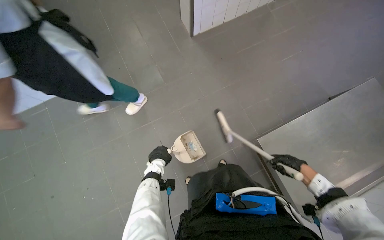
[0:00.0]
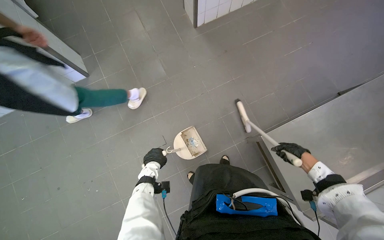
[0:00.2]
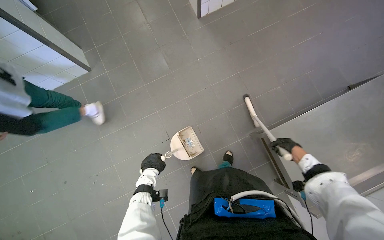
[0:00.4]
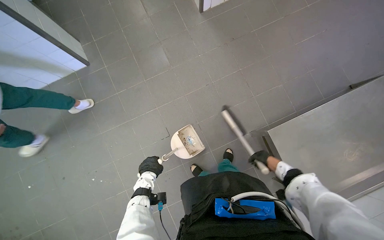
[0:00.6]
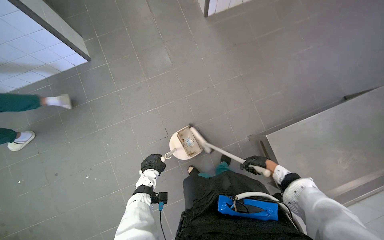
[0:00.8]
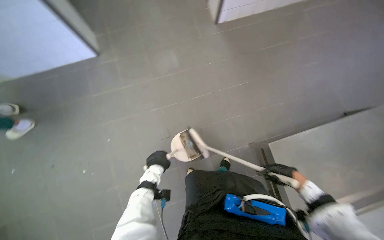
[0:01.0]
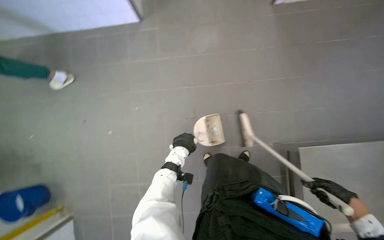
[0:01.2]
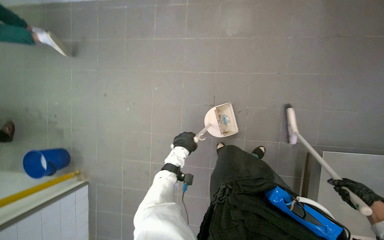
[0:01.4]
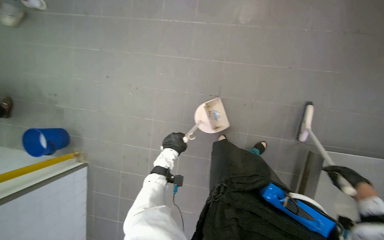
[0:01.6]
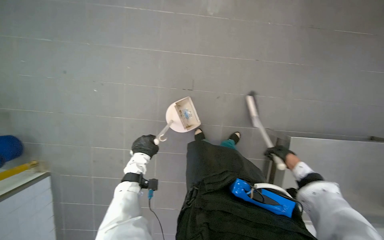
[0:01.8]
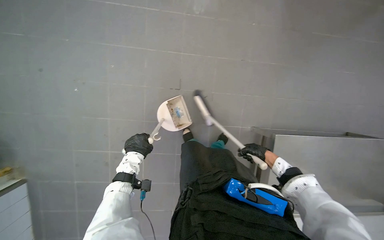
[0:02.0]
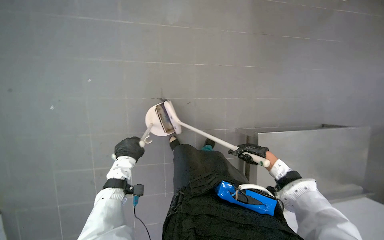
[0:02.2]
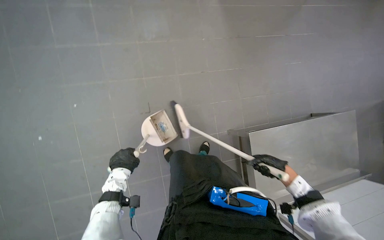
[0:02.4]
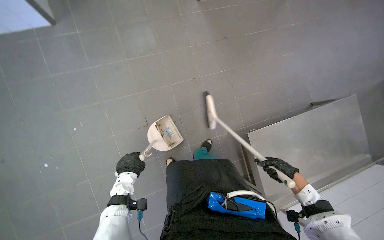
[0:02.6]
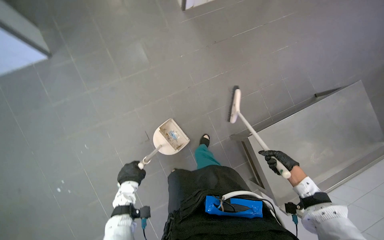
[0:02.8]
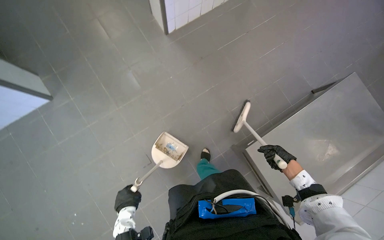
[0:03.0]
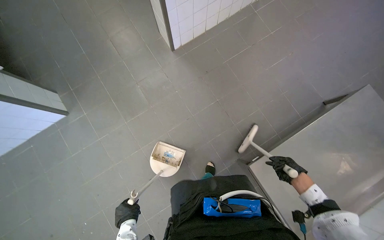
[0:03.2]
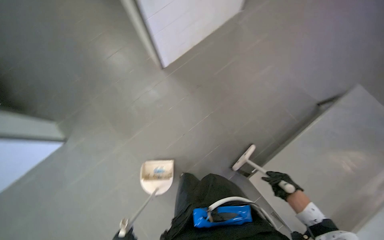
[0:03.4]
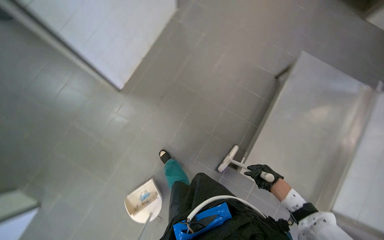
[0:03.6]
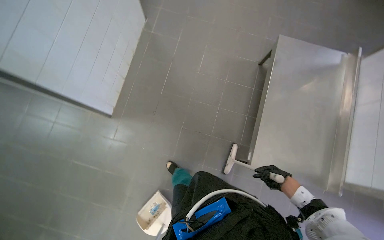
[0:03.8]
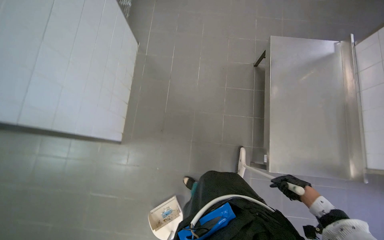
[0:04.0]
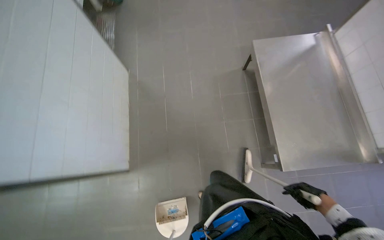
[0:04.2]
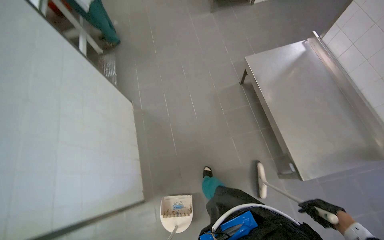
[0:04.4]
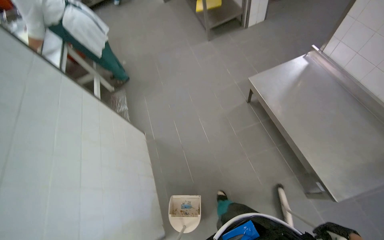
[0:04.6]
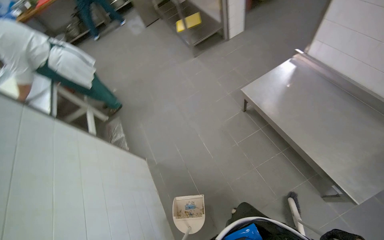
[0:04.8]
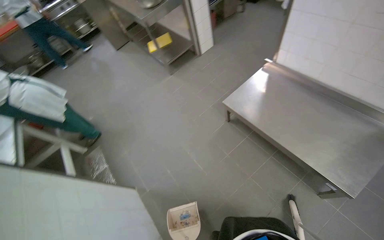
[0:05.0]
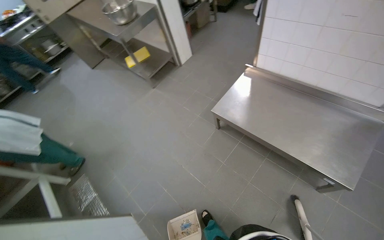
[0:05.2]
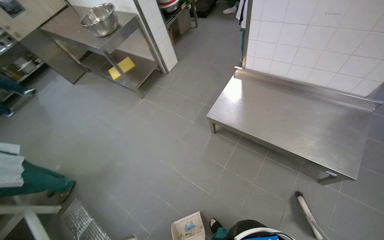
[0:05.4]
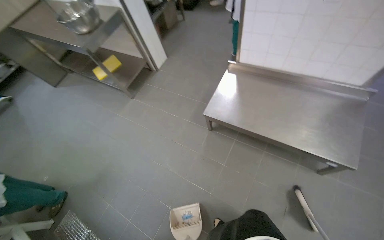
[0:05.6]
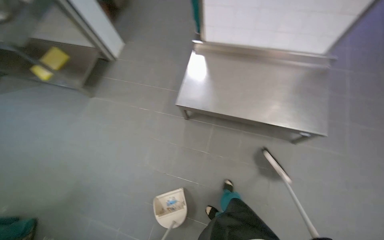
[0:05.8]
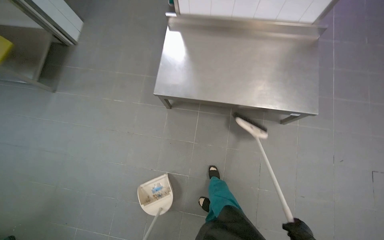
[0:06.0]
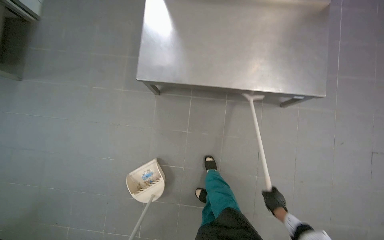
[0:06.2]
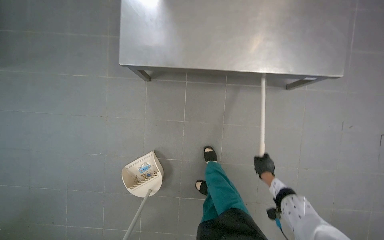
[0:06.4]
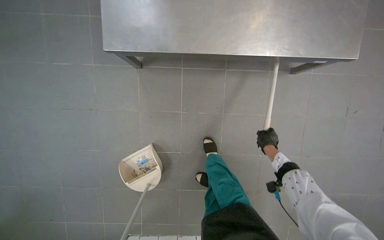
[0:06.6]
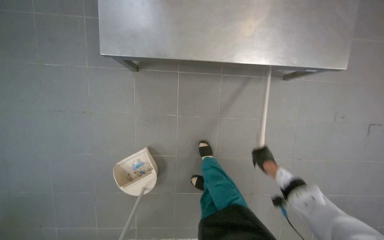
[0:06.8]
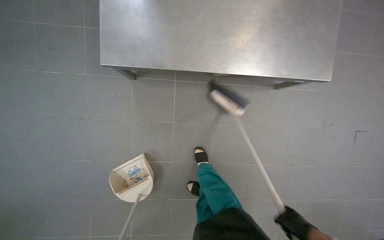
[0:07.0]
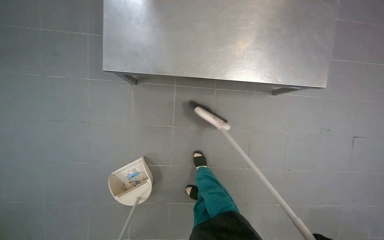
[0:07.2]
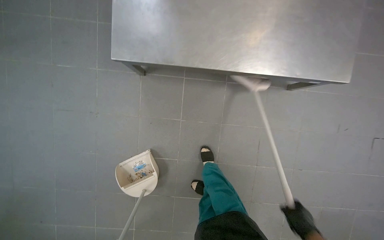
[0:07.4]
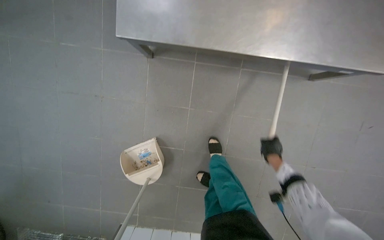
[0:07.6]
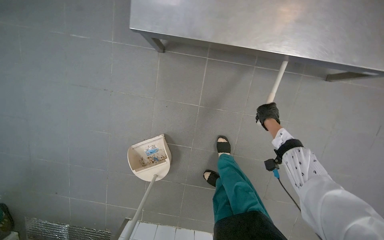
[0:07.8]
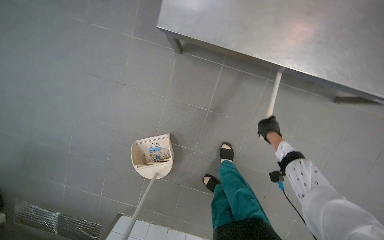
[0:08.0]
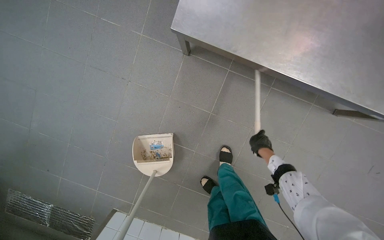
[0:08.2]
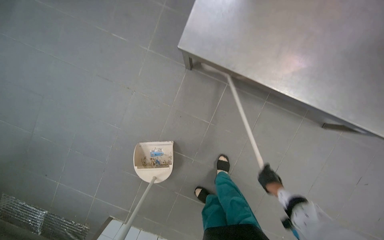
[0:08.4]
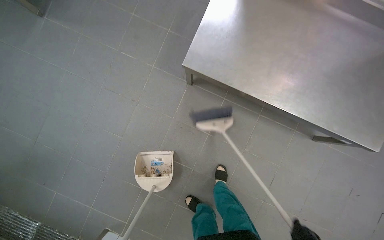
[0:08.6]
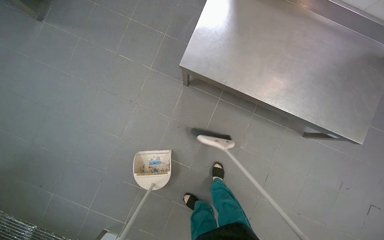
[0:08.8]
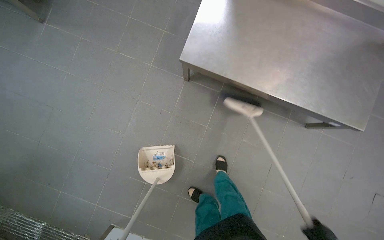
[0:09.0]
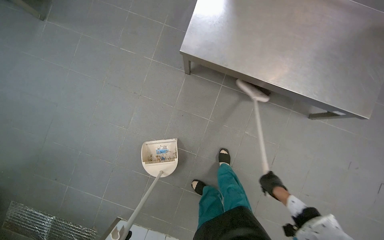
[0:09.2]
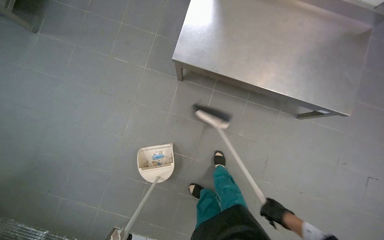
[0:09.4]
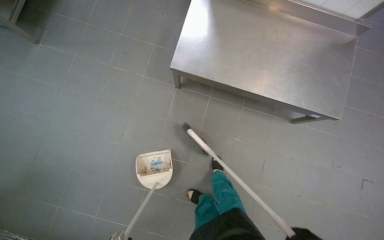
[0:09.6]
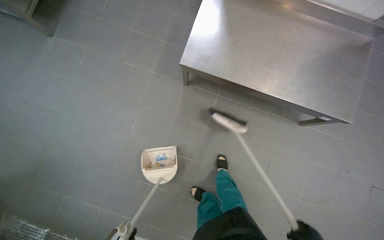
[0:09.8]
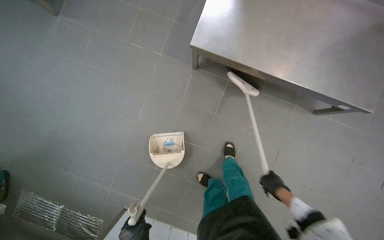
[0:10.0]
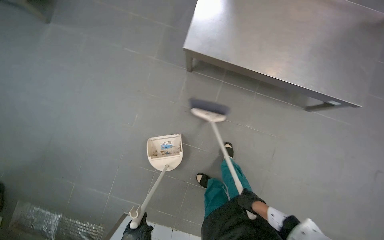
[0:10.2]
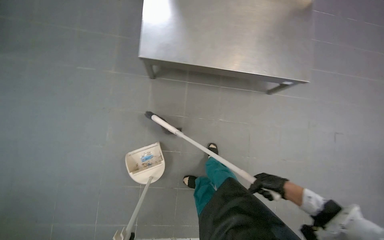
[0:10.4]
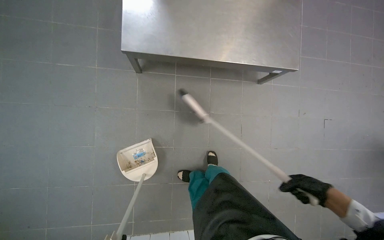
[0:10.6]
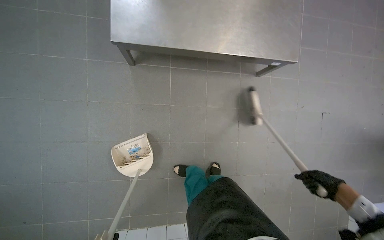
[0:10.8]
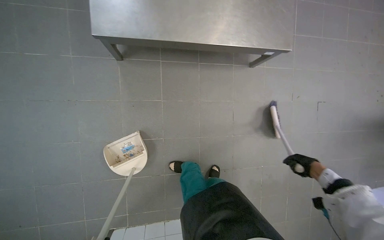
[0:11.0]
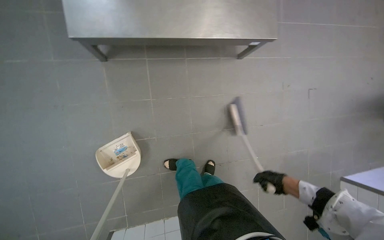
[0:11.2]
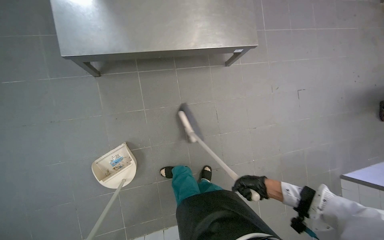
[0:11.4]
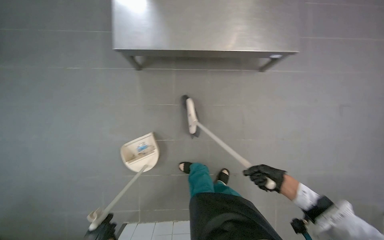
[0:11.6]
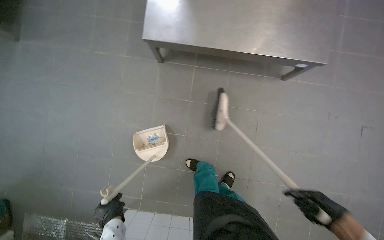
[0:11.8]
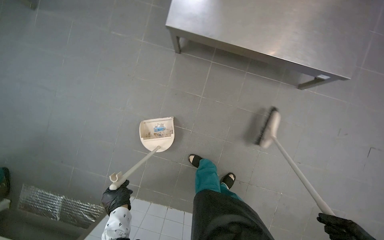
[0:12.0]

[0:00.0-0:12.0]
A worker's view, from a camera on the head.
Job: sweeping floor.
The whole recording: Sweeping kitchen floor. The worker sweeps the kitchen floor with a broom and dustpan, moving chairs to clean underneath them.
0.0 to 1.6 s: The head turns to the left by some 30 degrees. The view tilts roughly 20 degrees downward.
1.6 to 3.0 s: The head turns to the right by some 45 degrees.
3.0 to 4.4 s: The camera is carried some 50 cm. The view tilts some 15 degrees upward. The scene turns about 70 degrees counterclockwise in the picture.
4.4 to 6.0 s: The camera travels about 60 cm. The head rotates about 65 degrees to the right.
6.0 to 7.6 s: The wearer looks roughly 20 degrees further downward.

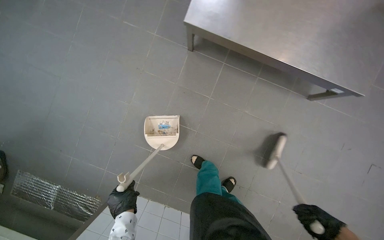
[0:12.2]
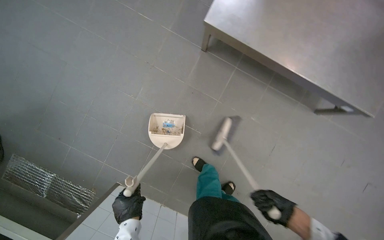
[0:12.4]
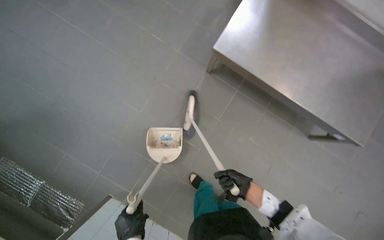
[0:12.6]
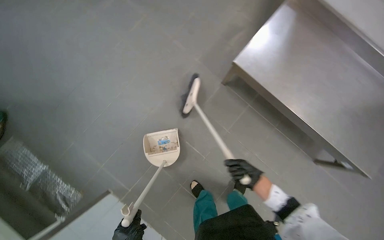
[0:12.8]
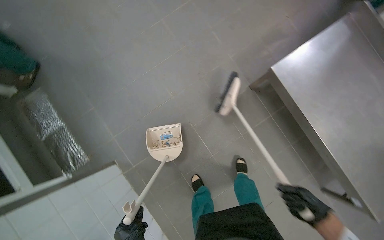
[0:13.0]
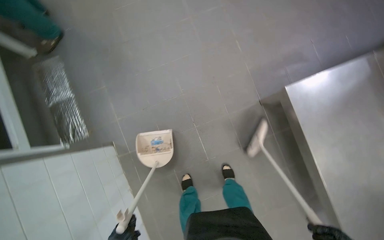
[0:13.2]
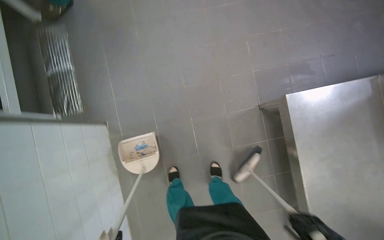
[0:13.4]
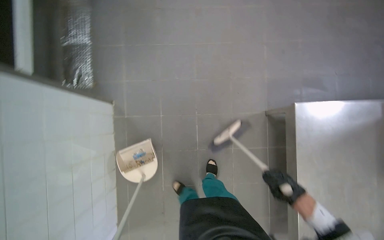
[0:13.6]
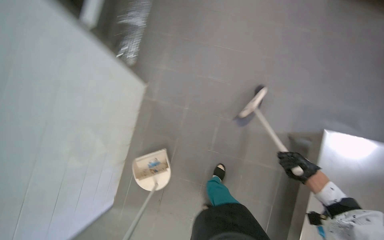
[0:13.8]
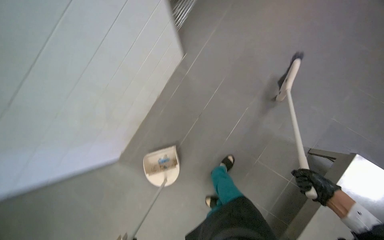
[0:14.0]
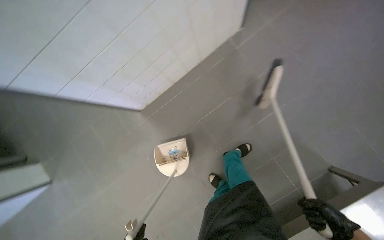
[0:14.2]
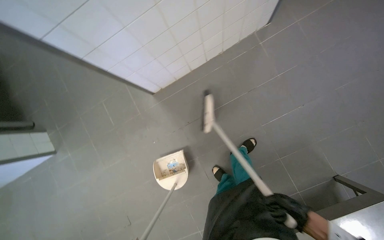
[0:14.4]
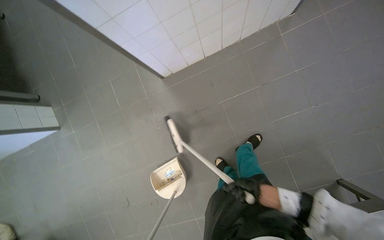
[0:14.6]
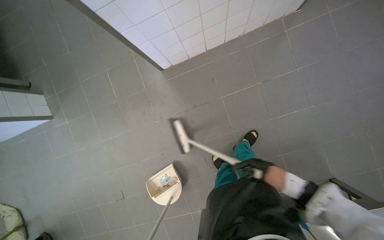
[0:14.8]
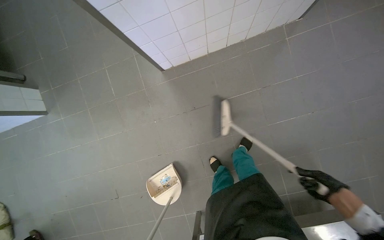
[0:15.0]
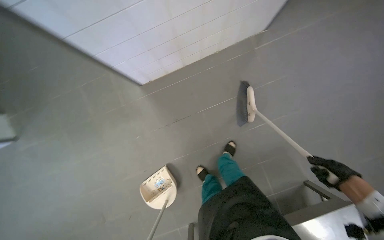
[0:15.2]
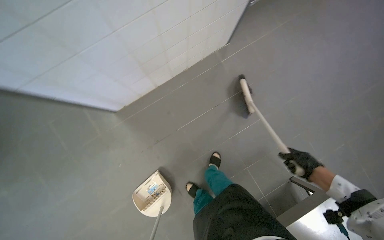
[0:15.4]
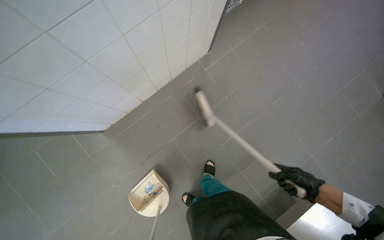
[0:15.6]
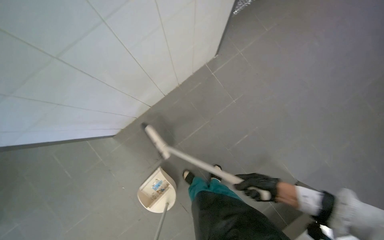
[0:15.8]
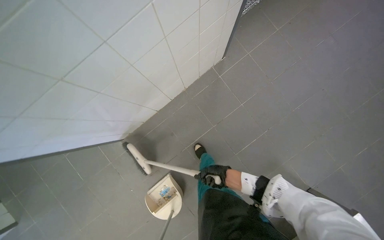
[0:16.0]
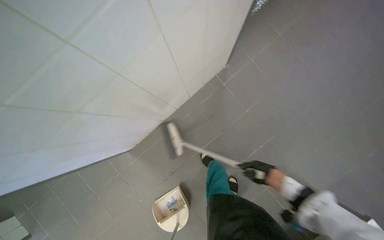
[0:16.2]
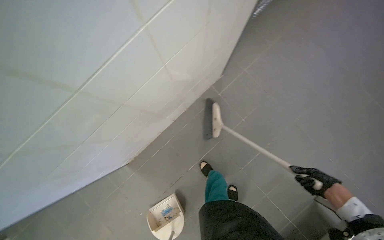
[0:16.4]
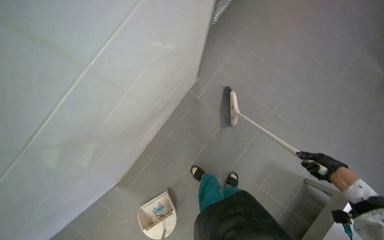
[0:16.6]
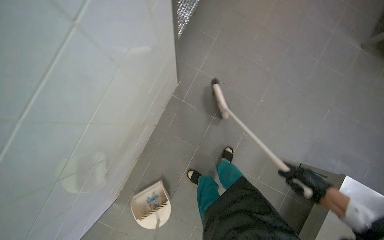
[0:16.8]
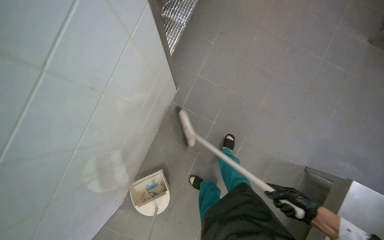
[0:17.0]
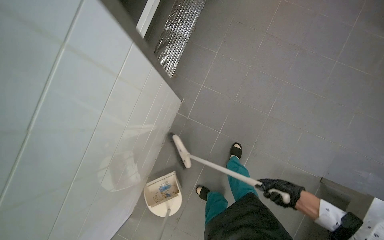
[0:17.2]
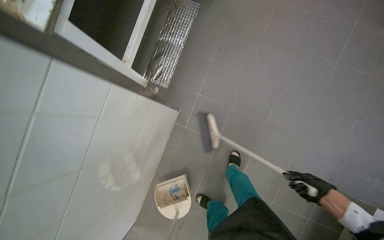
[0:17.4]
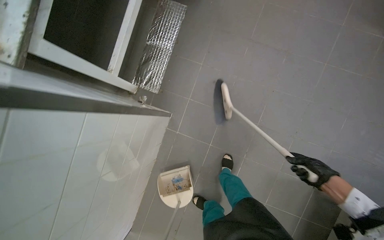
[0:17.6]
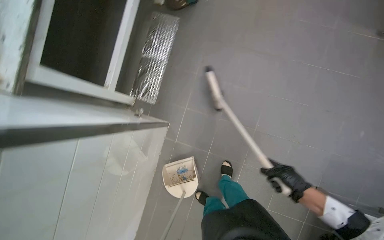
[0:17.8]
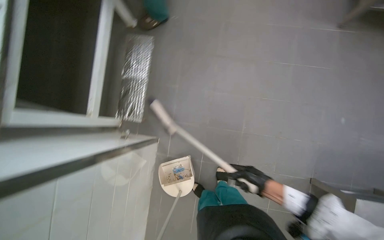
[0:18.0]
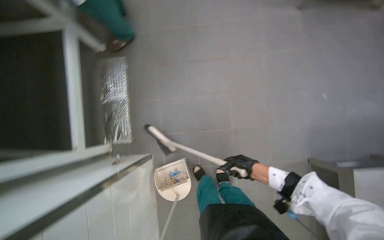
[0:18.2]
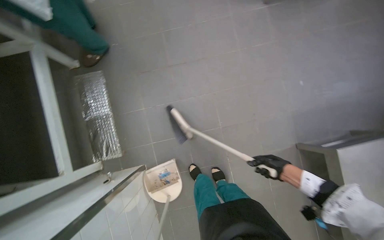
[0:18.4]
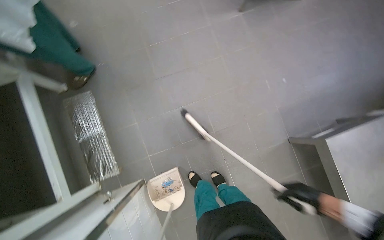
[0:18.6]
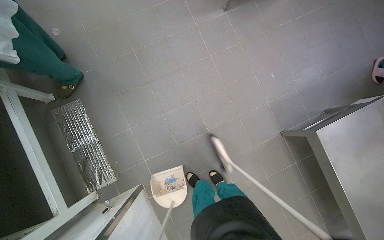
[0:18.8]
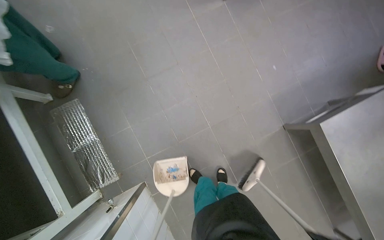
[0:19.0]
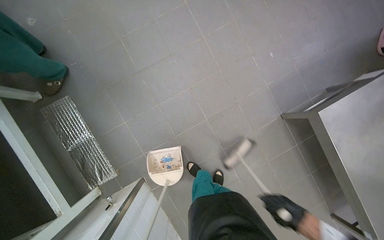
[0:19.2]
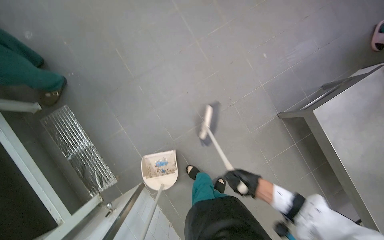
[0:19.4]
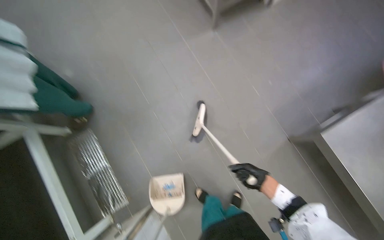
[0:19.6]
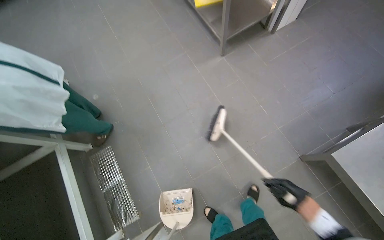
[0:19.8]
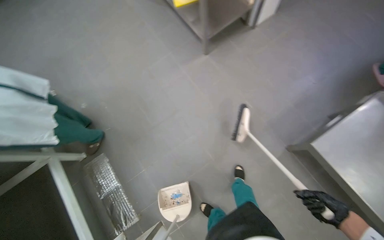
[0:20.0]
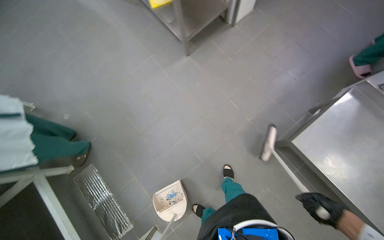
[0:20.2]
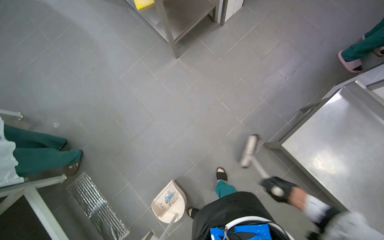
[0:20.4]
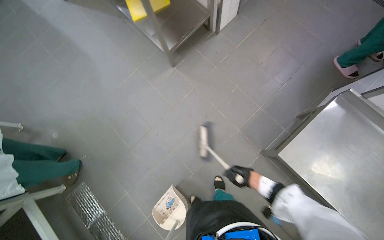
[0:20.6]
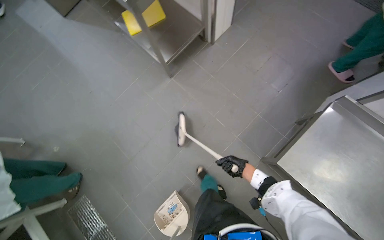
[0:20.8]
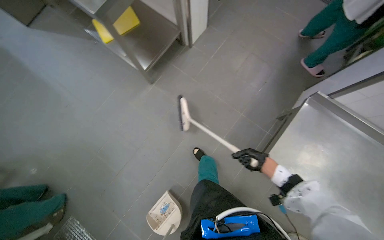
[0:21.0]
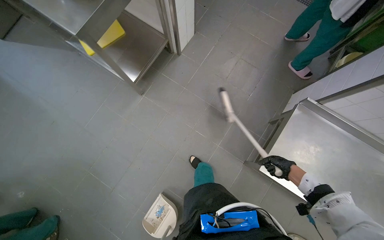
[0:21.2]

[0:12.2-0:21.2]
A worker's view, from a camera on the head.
Job: sweeping floor.
The whole recording: Sweeping kitchen floor. The worker sweeps the kitchen floor with a broom and dustpan, moving chairs to clean underneath them.
12.2 to 13.8 s: The scene rotates clockwise by approximately 80 degrees.
13.8 to 15.2 s: The camera travels approximately 40 cm. Everything in view rotates about 40 degrees clockwise.
15.2 to 16.6 s: The head travels approximately 50 cm. The scene rotates counterclockwise by approximately 30 degrees.
16.6 to 18.2 s: The head travels roughly 50 cm. The scene turns about 40 degrees counterclockwise in the picture.
18.2 to 19.8 s: The camera pitches upward, by roughly 15 degrees. Everything in view rotates about 25 degrees counterclockwise.
19.8 to 21.2 s: The wearer moves roughly 60 cm. The head turns to the right by some 30 degrees.
